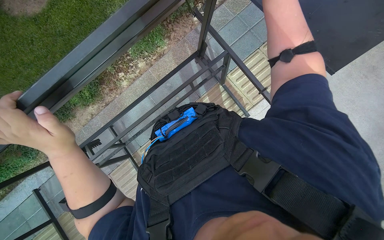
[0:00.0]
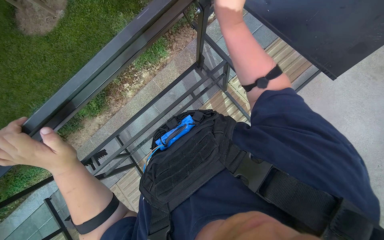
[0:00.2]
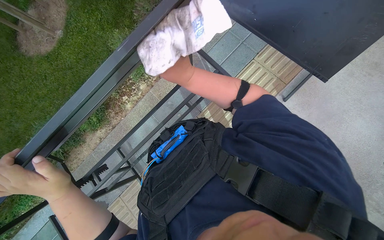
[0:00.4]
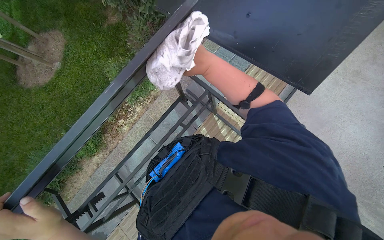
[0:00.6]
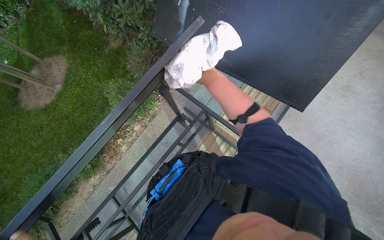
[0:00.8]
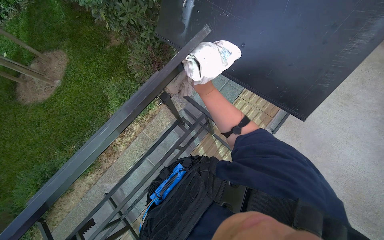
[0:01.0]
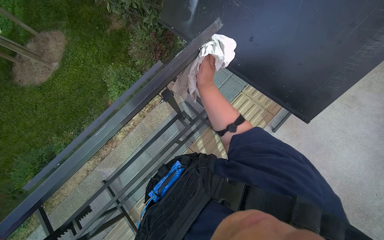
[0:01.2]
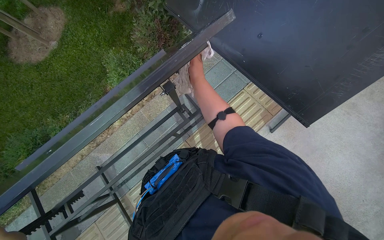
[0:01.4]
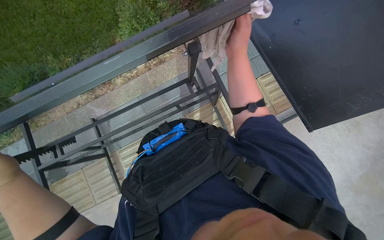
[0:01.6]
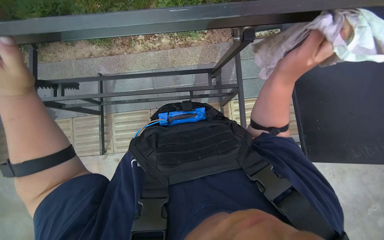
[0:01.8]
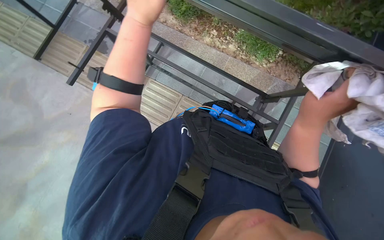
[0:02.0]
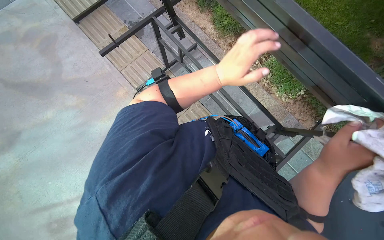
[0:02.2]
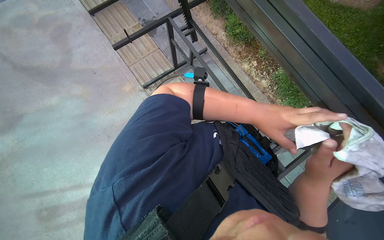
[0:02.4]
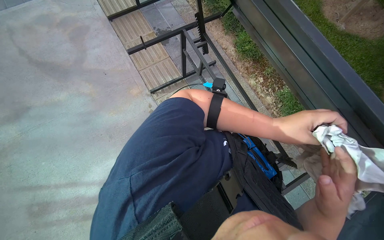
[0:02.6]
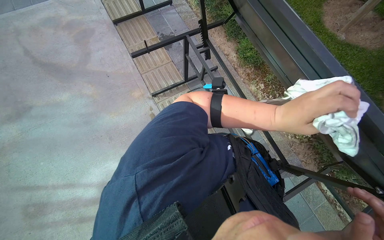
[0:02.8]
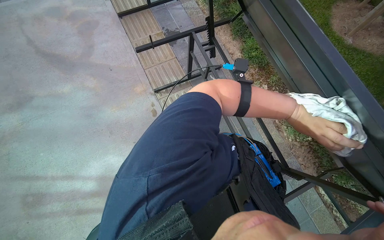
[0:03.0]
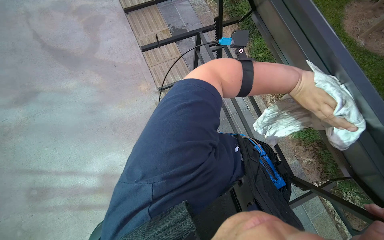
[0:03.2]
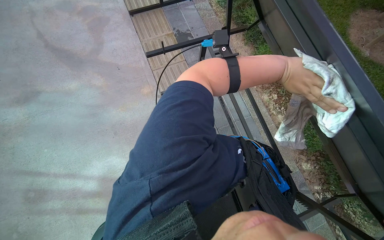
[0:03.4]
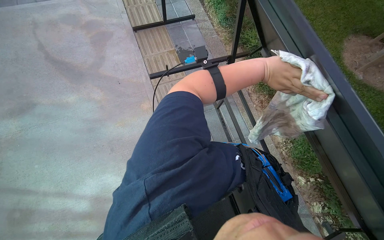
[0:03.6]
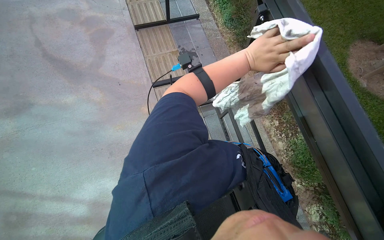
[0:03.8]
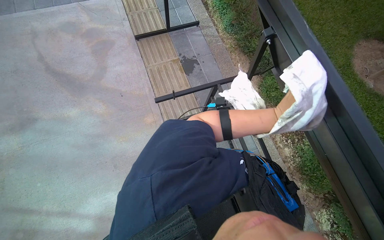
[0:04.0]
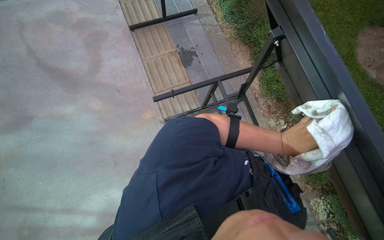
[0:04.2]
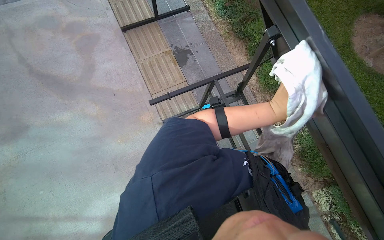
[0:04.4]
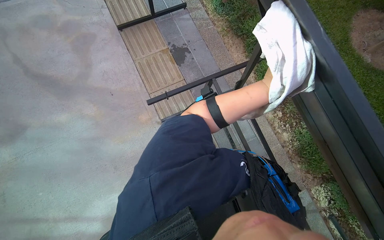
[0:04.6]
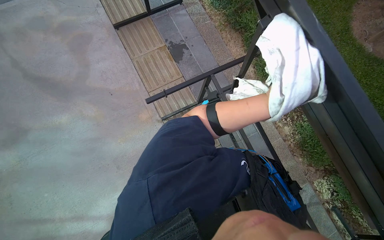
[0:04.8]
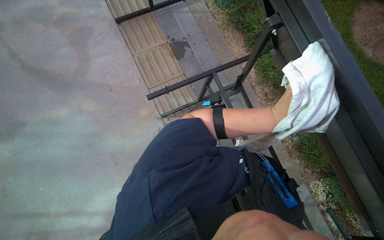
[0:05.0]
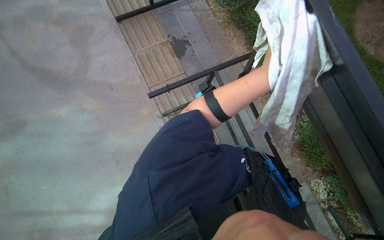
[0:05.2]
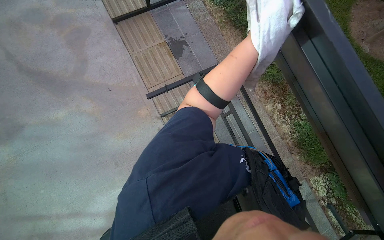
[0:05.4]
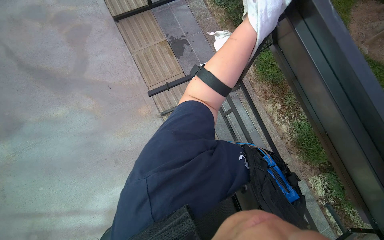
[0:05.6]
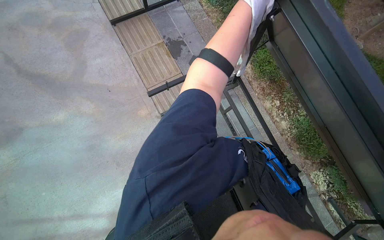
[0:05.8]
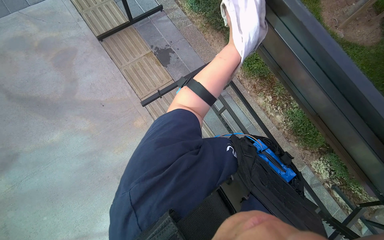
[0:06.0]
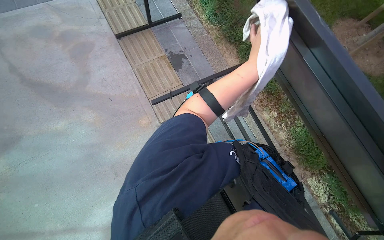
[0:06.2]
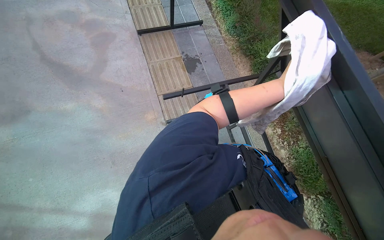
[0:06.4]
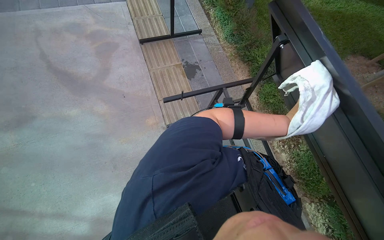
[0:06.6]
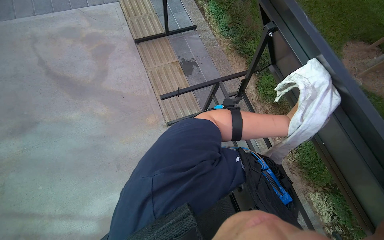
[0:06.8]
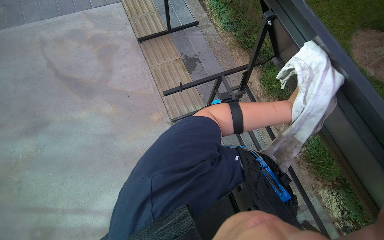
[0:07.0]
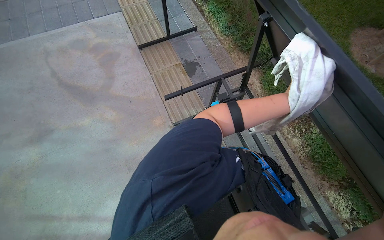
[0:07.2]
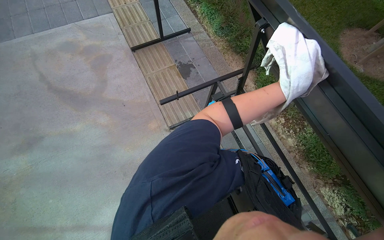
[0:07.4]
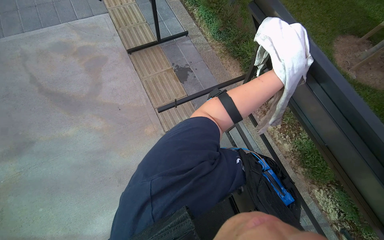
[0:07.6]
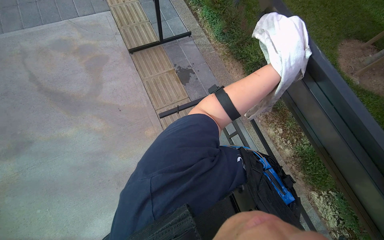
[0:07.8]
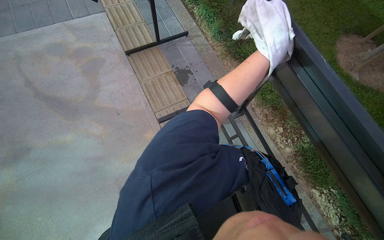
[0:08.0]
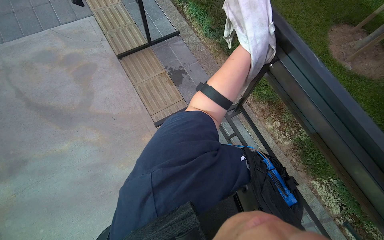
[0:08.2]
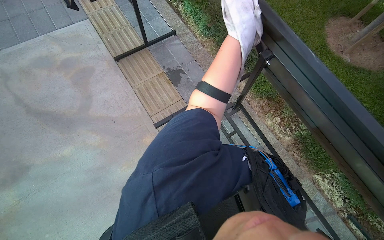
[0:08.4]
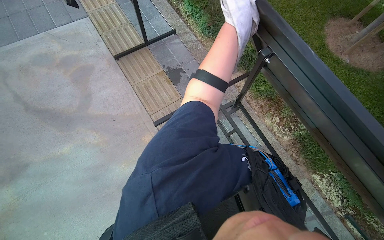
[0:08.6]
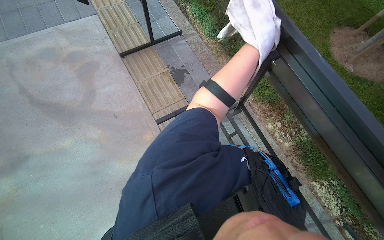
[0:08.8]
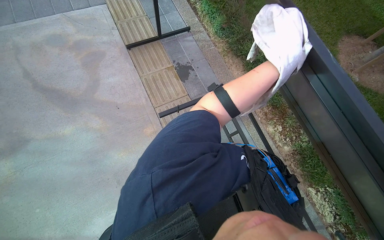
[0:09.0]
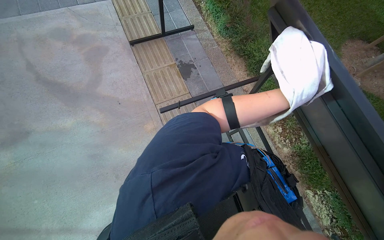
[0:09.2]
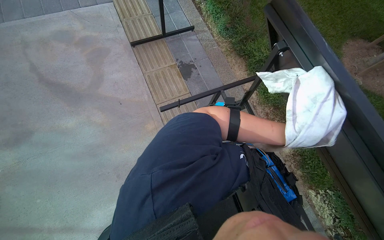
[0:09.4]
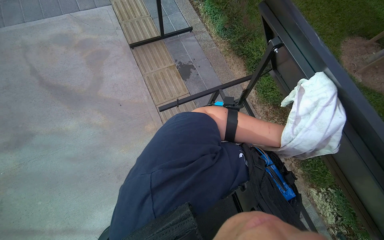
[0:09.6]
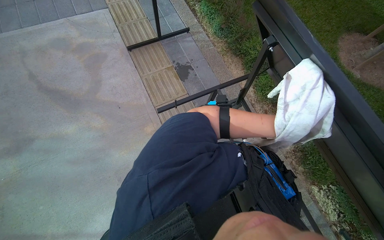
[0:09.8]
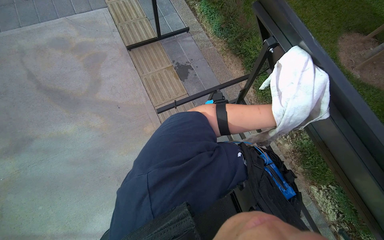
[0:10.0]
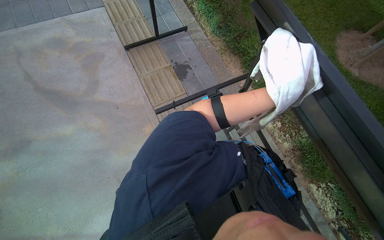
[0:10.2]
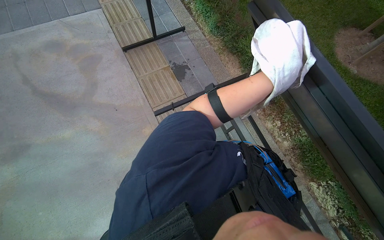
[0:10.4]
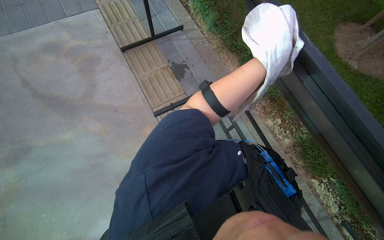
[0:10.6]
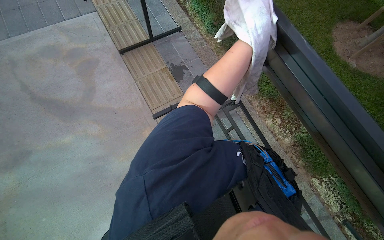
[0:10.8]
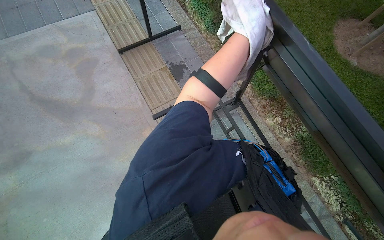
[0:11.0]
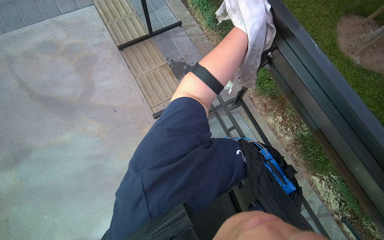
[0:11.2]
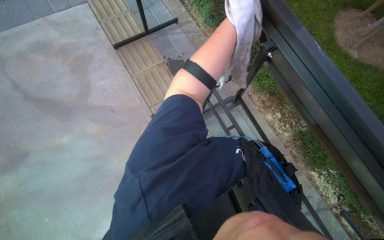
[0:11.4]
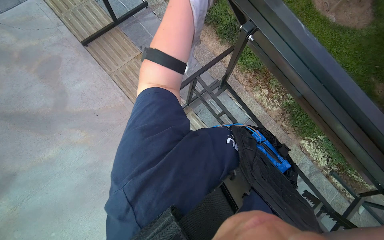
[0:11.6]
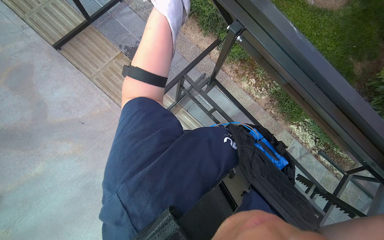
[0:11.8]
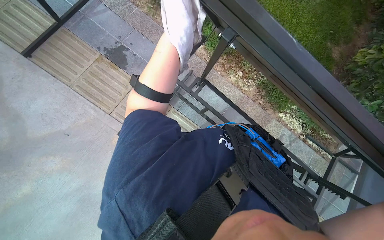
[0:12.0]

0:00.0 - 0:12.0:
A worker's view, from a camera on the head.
Job: wiping surfaces.
The whole recording: Wiping underside and frame of table. The worker wipes the underside and frame of the outdoor table with a cloth.
0:01.6 - 0:03.0: Everything in view rotates approximately 90 degrees clockwise.
0:03.0 - 0:04.4: The wearer moves about 40 cm.
0:10.4 - 0:12.0: The wearer's head swings some 25 degrees to the right. The view tilts approximately 15 degrees downward.

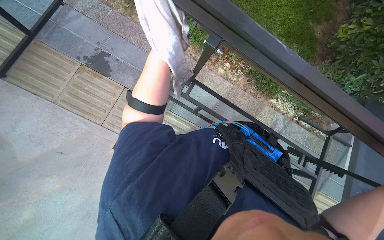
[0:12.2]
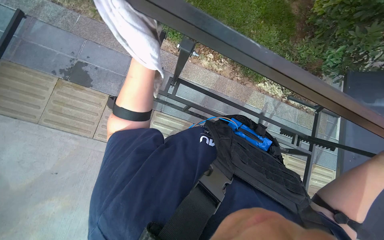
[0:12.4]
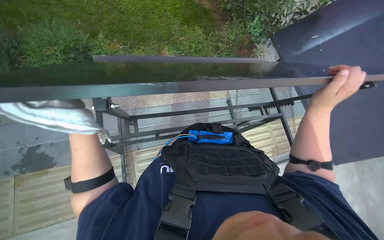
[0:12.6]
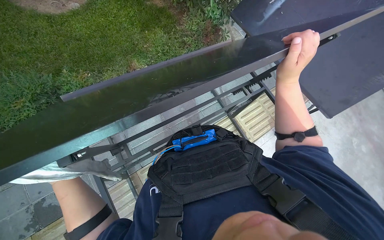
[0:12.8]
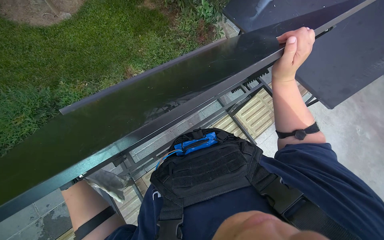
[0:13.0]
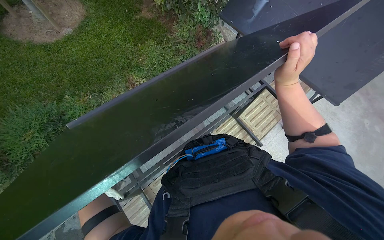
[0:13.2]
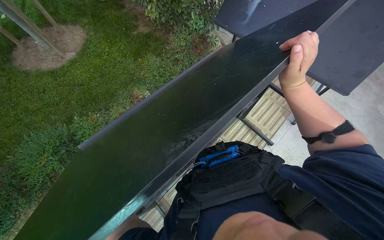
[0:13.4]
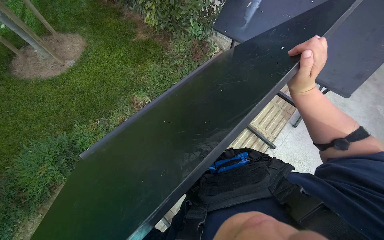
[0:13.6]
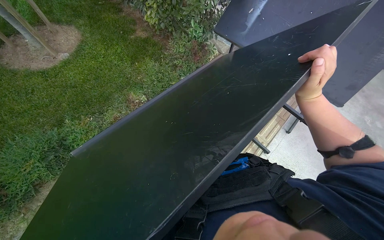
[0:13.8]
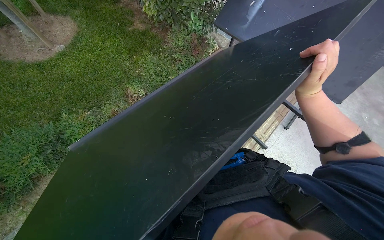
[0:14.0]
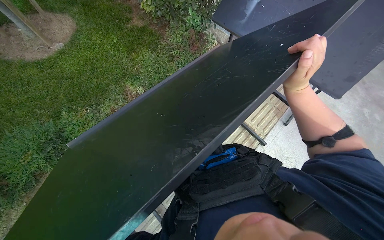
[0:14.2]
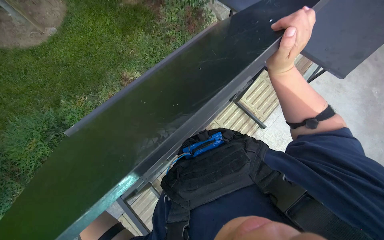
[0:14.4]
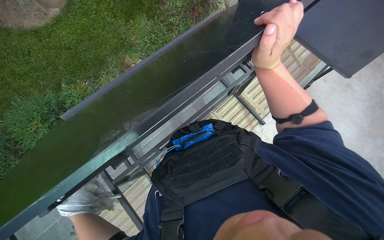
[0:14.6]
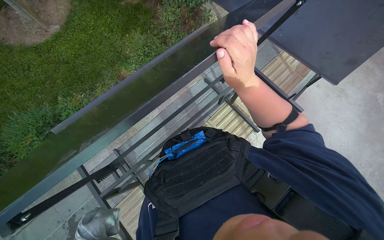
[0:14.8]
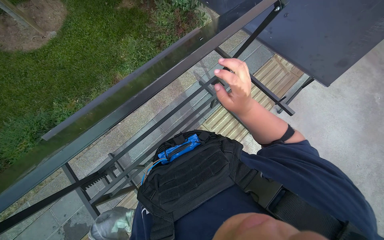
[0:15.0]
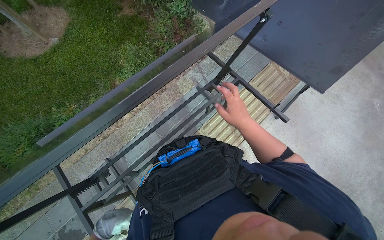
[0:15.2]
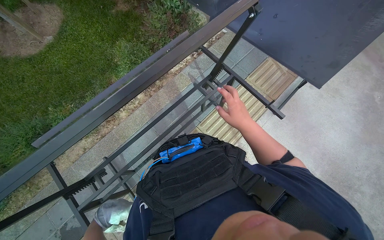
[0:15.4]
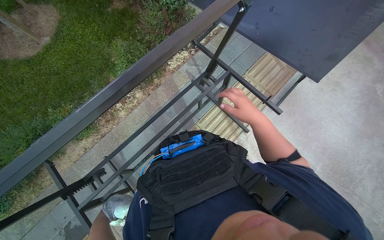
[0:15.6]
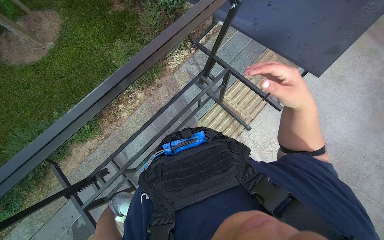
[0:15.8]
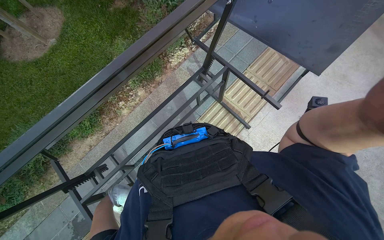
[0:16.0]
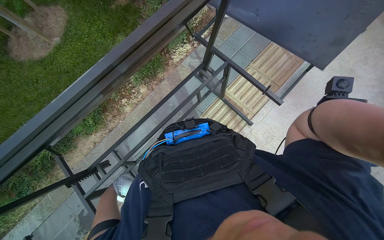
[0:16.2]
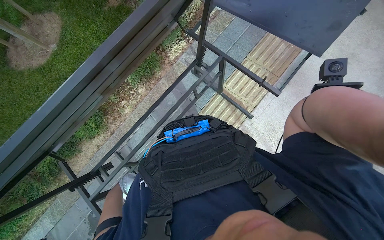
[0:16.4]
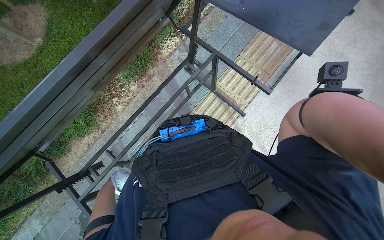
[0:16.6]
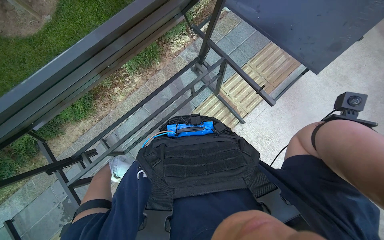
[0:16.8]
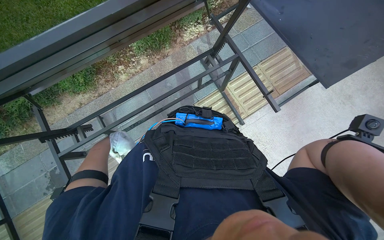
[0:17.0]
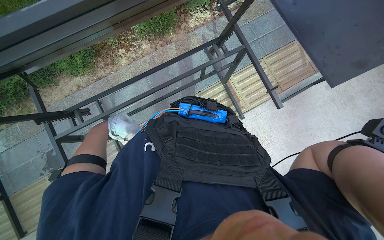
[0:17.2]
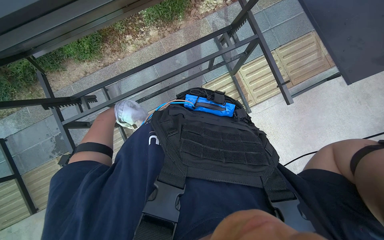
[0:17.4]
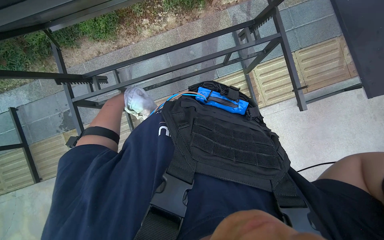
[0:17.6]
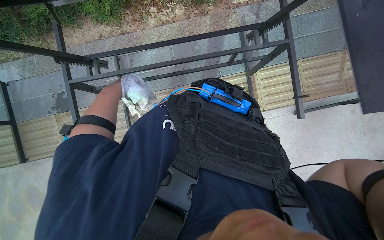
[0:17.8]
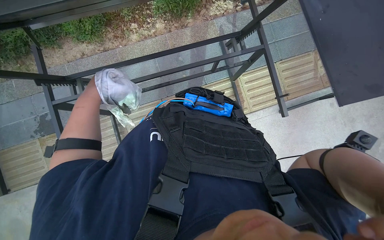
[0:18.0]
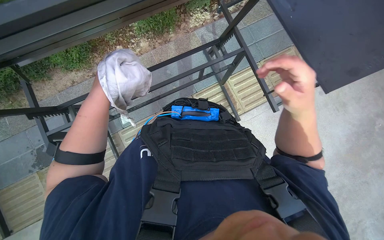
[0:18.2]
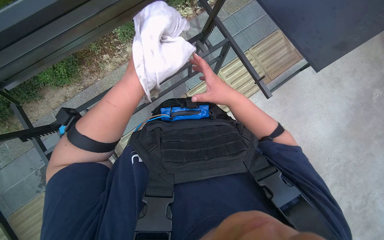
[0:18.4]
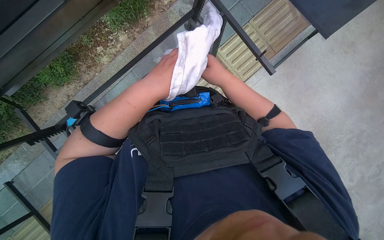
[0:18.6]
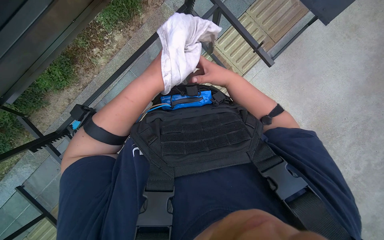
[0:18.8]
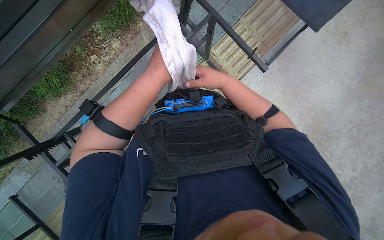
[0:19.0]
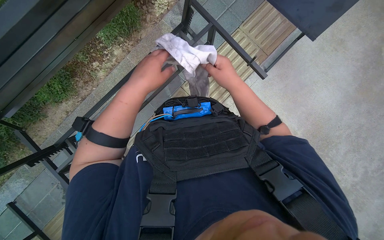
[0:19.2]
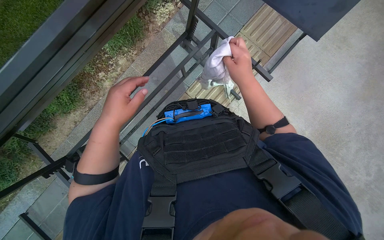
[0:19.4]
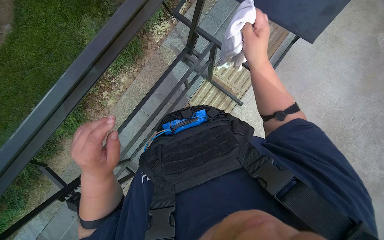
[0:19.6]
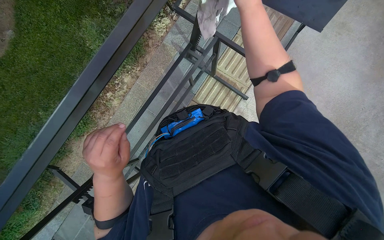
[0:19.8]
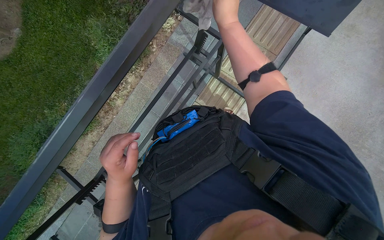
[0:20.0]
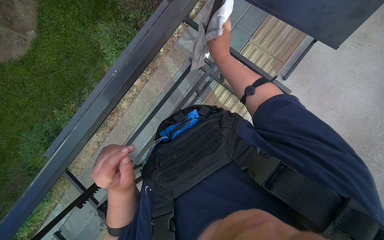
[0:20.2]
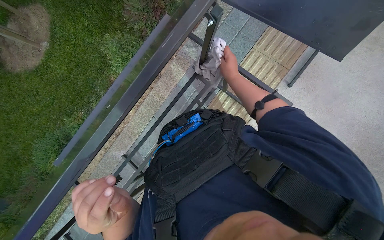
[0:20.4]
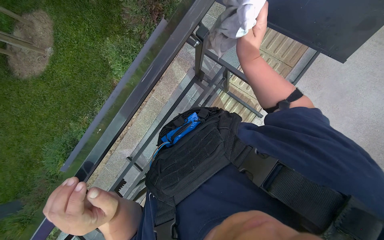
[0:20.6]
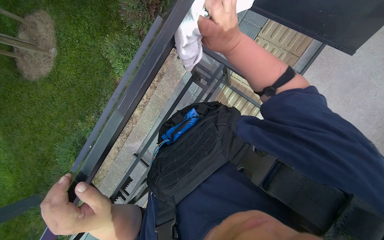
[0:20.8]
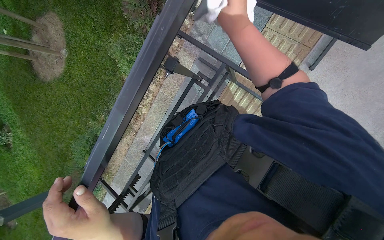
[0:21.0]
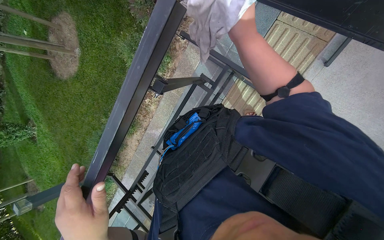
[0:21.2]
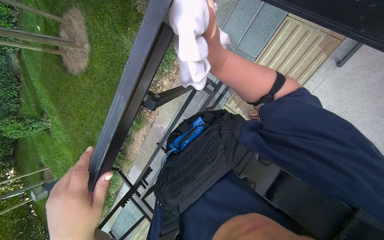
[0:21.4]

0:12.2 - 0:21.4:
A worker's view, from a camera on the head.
Job: wiping surfaces.
The whole recording: Wiping underside and frame of table. The worker wipes the underside and frame of the outdoor table with a cloth.
0:12.2 - 0:13.8: The scene rotates counterclockwise by approximately 70 degrees.
0:13.8 - 0:15.2: The right hand heads farther from the camera, covering some 15 cm.
0:18.4 - 0:19.8: The left hand moves down the picture, approximately 15 cm.
0:19.8 - 0:21.4: The wearer moves approximately 40 cm. The view pans to the left by about 20 degrees. The camera pitches downward, by about 15 degrees.
